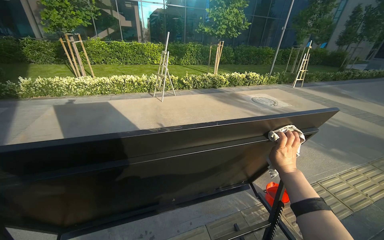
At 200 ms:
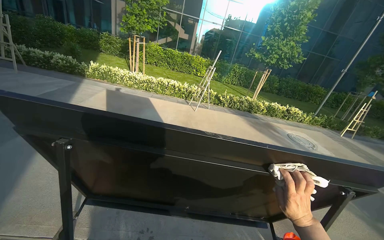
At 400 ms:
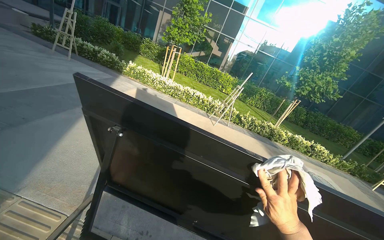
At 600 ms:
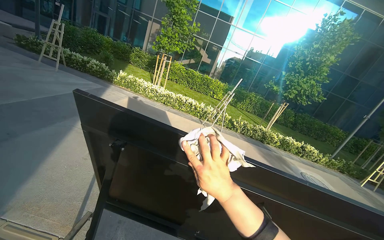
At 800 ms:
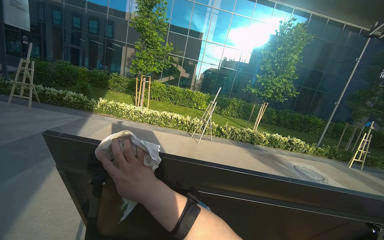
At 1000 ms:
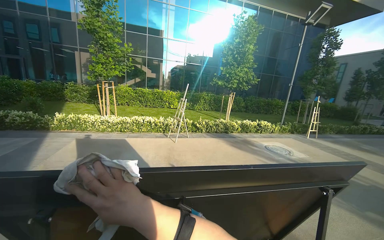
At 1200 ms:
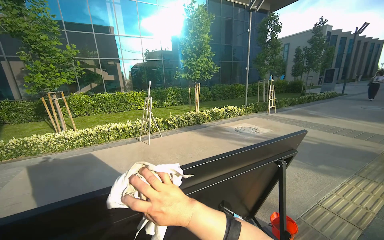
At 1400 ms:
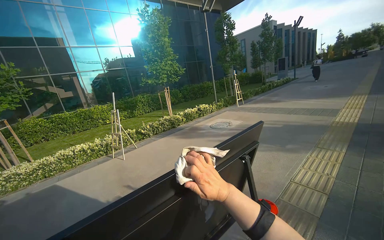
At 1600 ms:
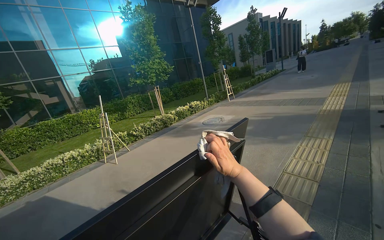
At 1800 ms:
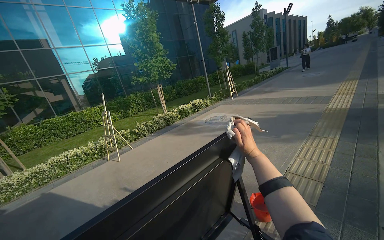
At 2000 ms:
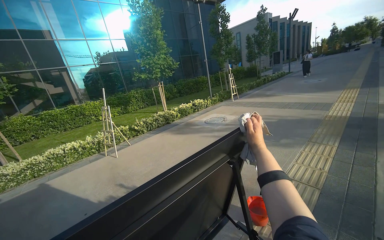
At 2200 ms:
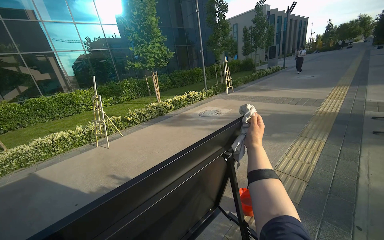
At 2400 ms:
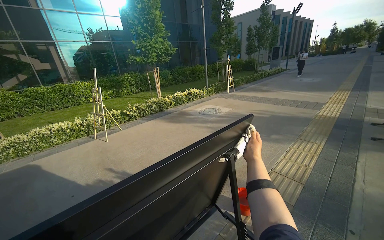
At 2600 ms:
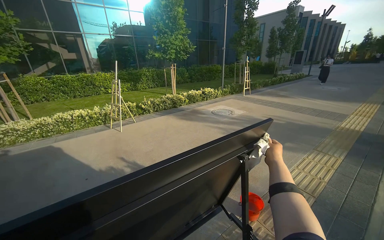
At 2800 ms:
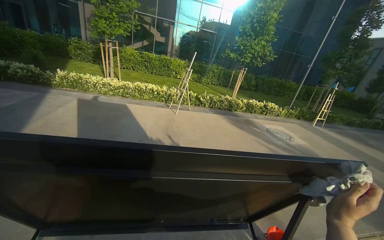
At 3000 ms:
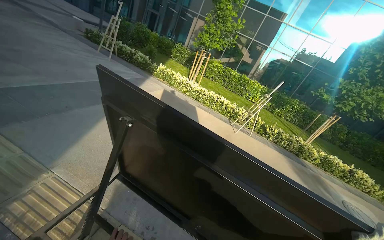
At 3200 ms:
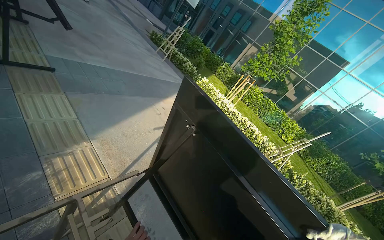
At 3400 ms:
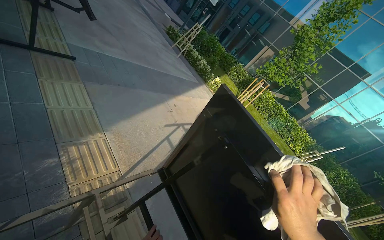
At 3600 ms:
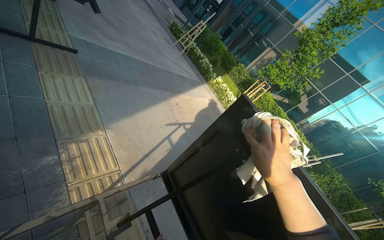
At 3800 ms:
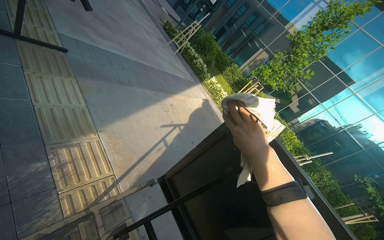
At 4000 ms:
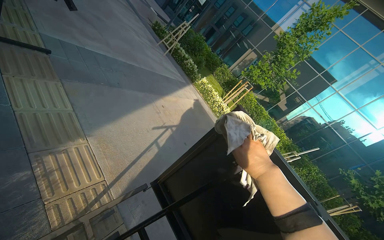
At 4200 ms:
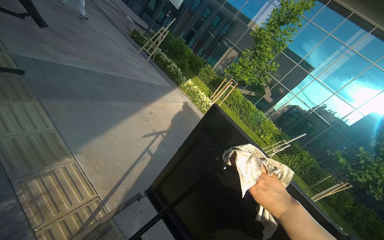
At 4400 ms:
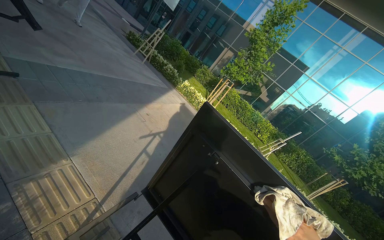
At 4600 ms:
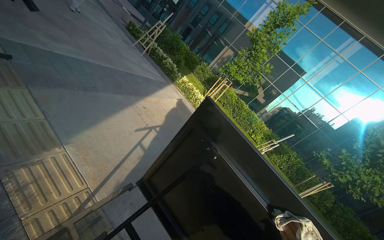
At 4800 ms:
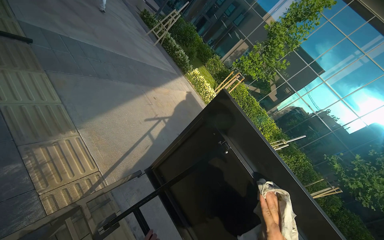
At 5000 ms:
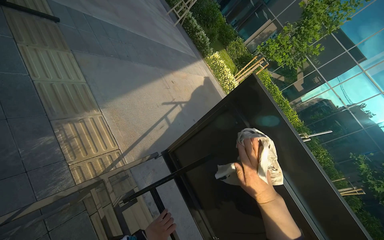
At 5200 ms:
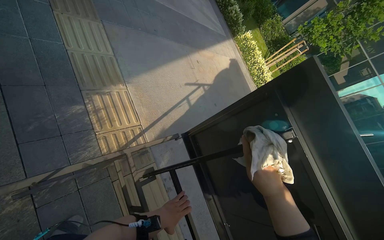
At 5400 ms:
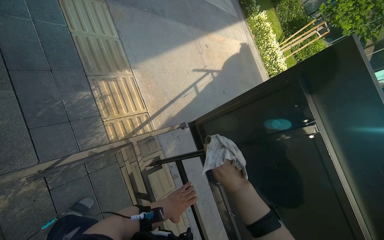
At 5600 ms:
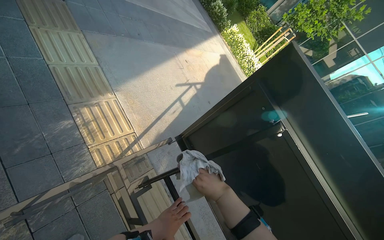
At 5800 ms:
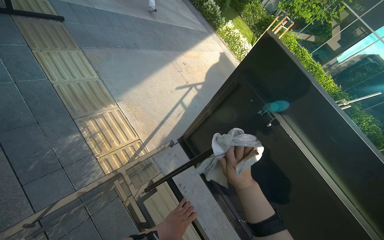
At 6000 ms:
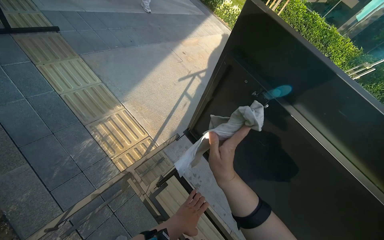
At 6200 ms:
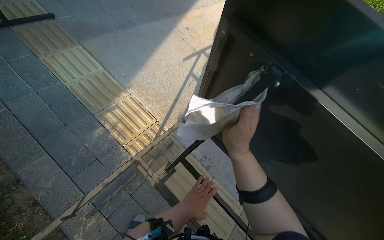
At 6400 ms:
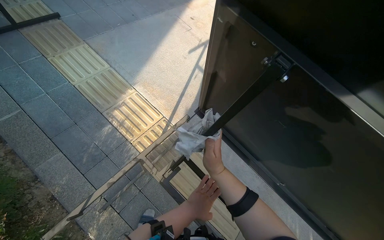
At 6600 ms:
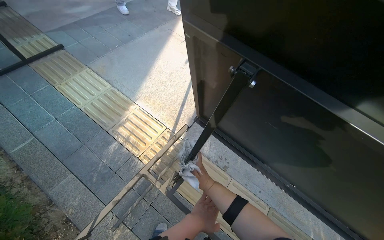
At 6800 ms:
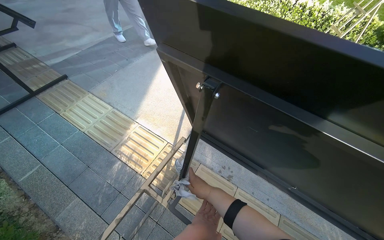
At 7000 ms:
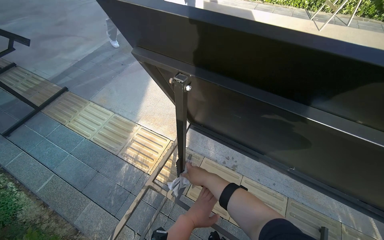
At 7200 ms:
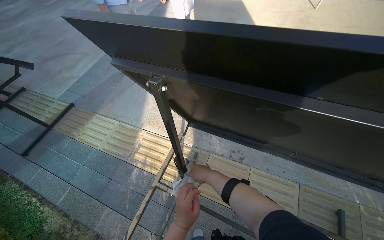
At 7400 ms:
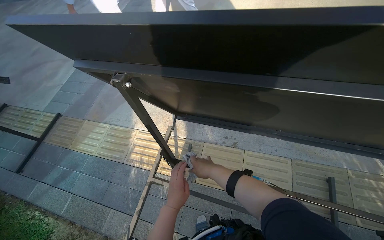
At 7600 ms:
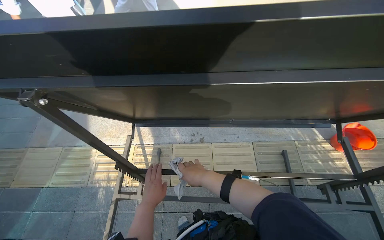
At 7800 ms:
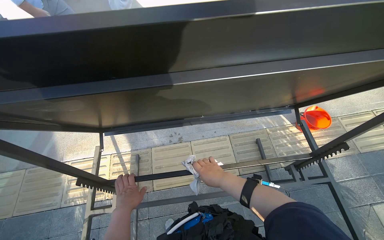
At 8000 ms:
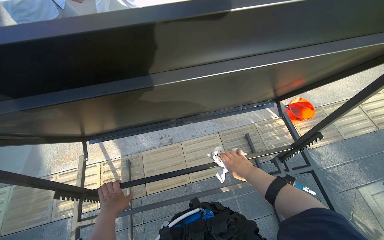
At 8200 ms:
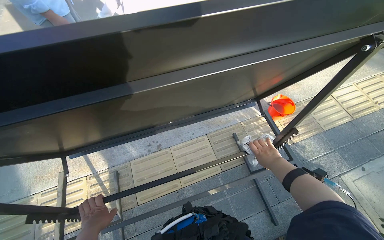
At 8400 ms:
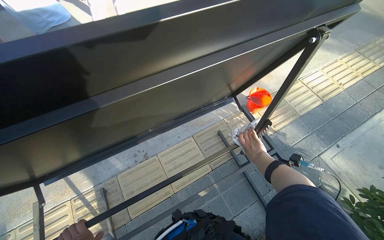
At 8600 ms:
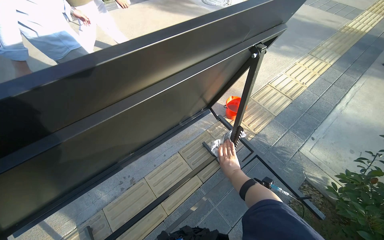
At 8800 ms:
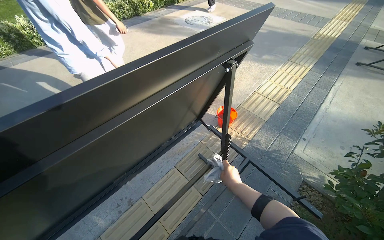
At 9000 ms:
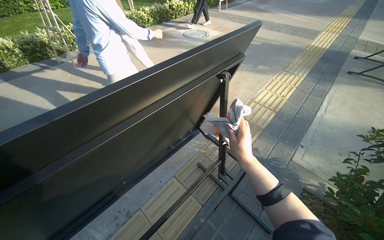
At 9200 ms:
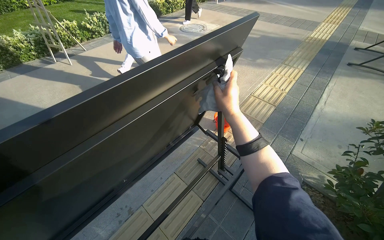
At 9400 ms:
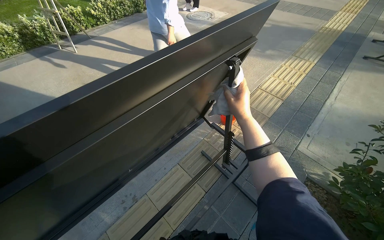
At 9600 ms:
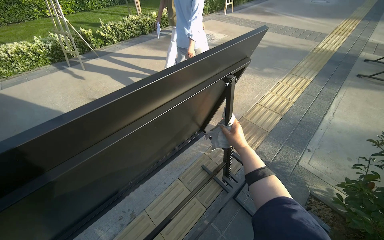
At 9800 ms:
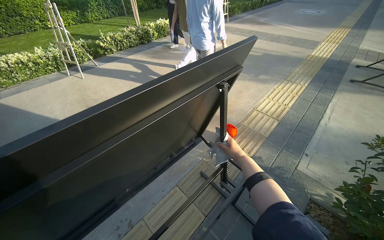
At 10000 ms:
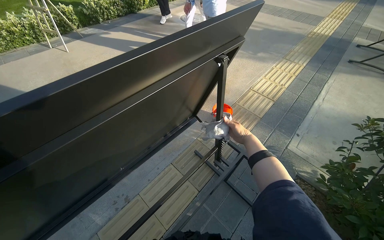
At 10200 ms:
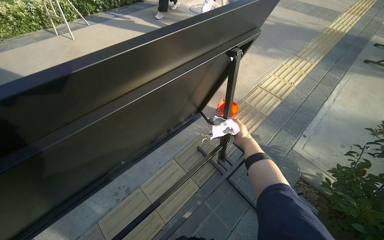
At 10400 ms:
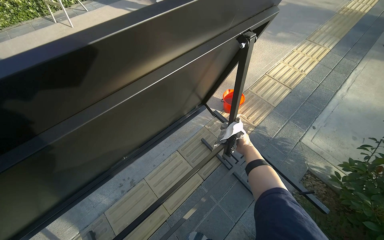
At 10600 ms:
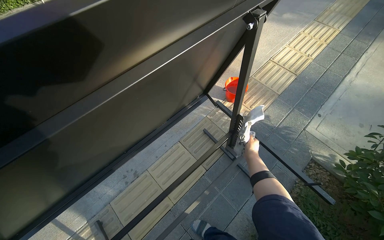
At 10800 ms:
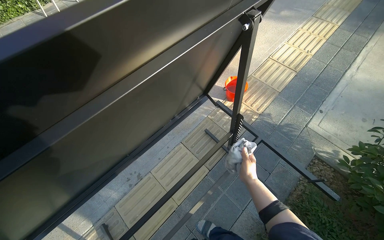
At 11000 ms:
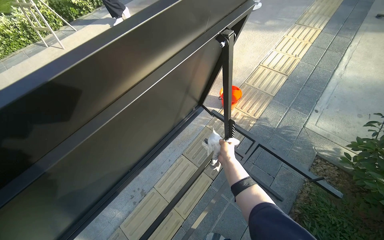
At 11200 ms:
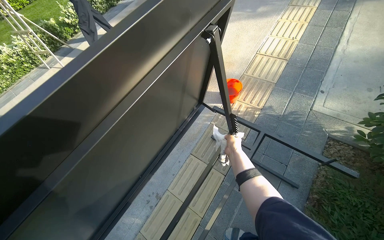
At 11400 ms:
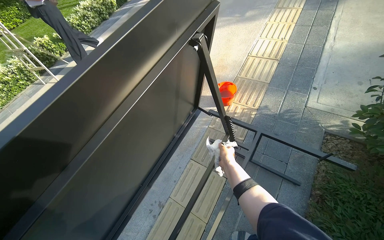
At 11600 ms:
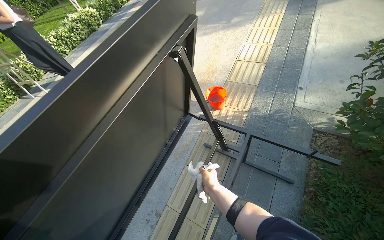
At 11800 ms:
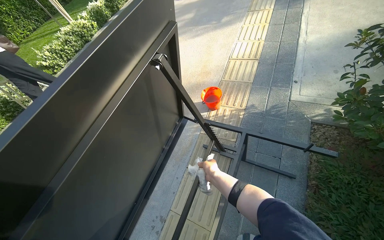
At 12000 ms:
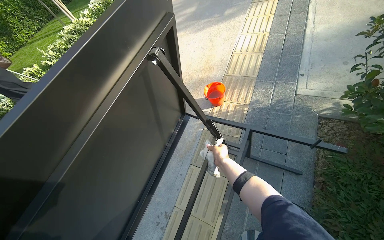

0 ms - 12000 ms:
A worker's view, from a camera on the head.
Job: wiping surfaces.
The whole recording: Cleaning table frame and underside. The worker wipes the frame and underside of the display table with a cloth.
0 ms - 1600 ms: The wearer's head swings approximately 30 degrees to the right. The view tips upward by about 15 degrees.
1600 ms - 3000 ms: The wearer's head swings about 70 degrees to the left.
4400 ms - 6000 ms: The view swings some 20 degrees to the left. The view tilts some 20 degrees downward.
6000 ms - 7600 ms: The scene rotates counterclockwise by approximately 50 degrees.
7600 ms - 9000 ms: The head rotates approximately 45 degrees to the right. The camera pitches upward, by roughly 15 degrees.
9000 ms - 10400 ms: The right hand moves farther from the camera, approximately 30 cm.
10400 ms - 12000 ms: The scene turns about 30 degrees counterclockwise in the picture. The right hand goes nearer and farther, about 20 cm each way, reversing 2 times.

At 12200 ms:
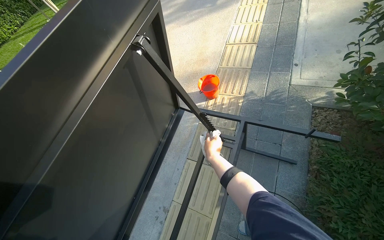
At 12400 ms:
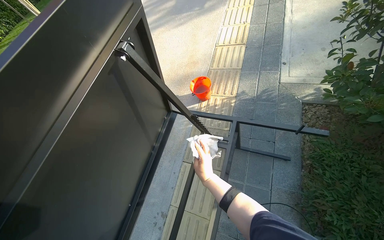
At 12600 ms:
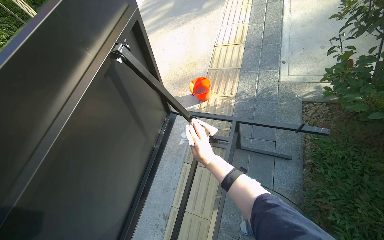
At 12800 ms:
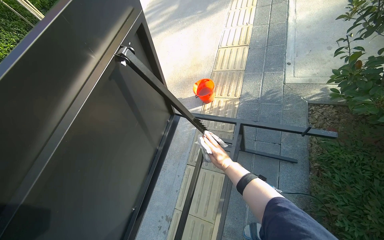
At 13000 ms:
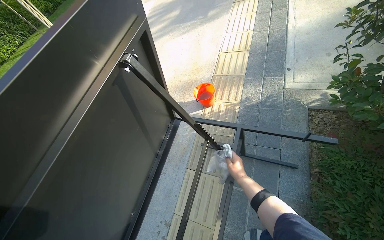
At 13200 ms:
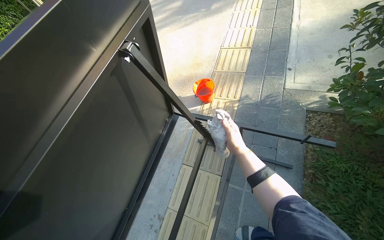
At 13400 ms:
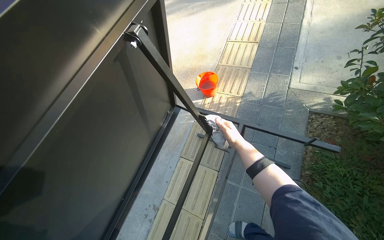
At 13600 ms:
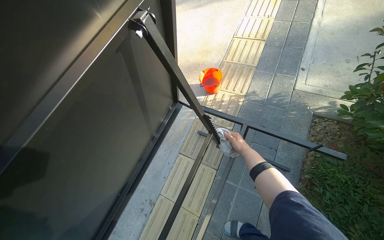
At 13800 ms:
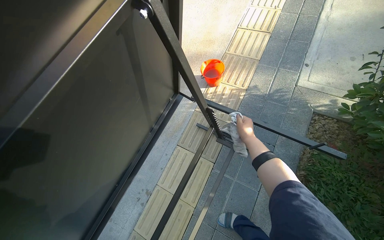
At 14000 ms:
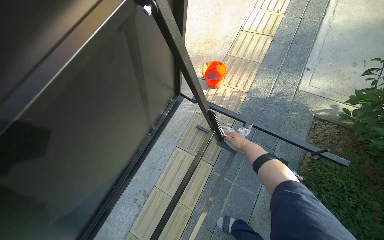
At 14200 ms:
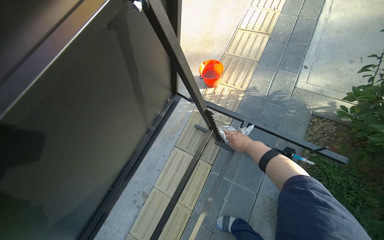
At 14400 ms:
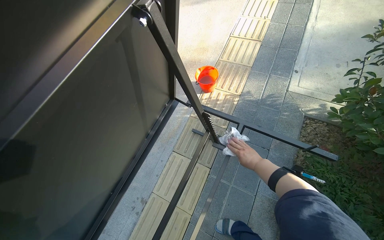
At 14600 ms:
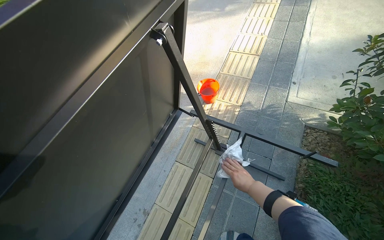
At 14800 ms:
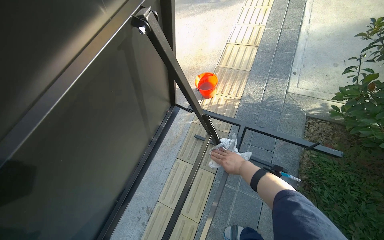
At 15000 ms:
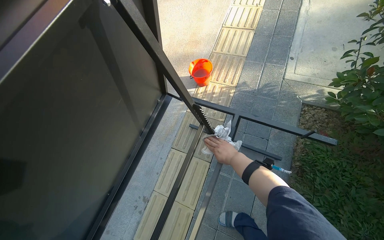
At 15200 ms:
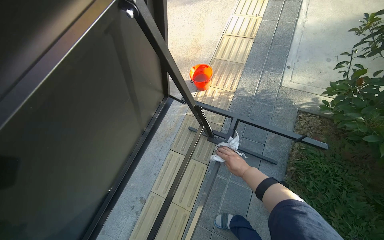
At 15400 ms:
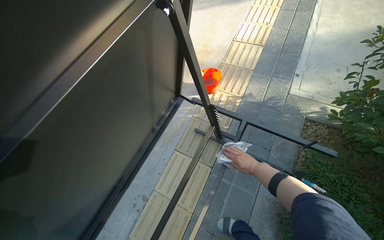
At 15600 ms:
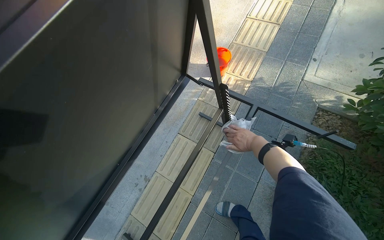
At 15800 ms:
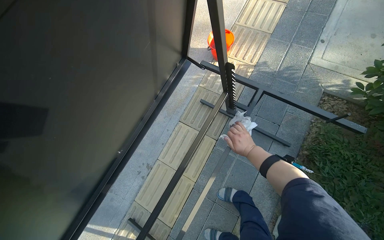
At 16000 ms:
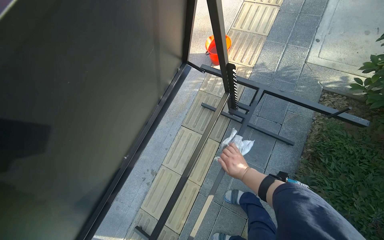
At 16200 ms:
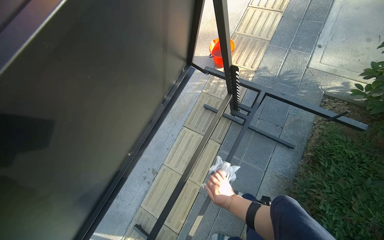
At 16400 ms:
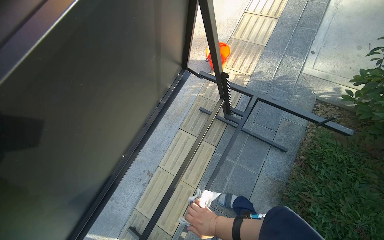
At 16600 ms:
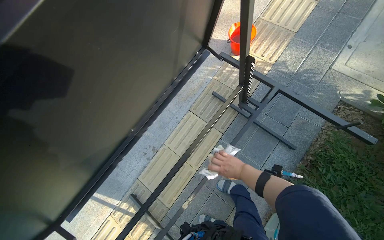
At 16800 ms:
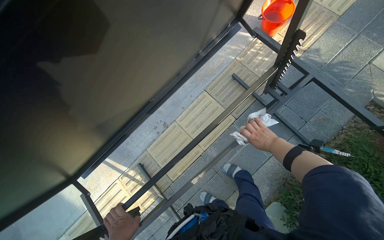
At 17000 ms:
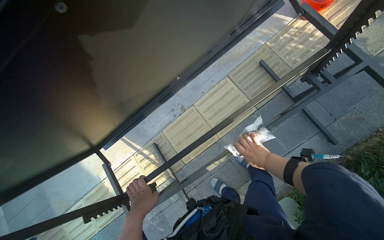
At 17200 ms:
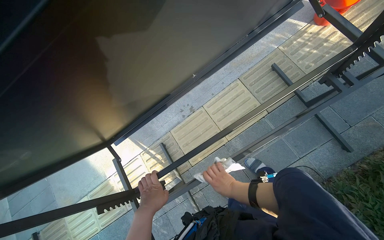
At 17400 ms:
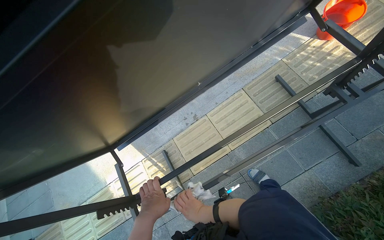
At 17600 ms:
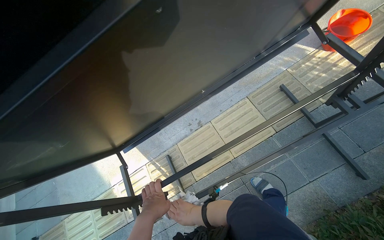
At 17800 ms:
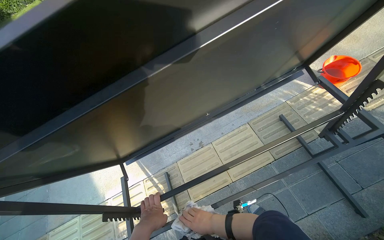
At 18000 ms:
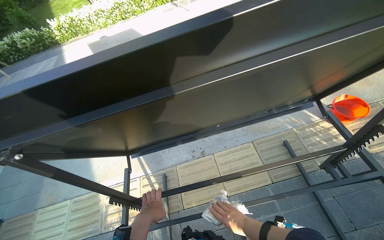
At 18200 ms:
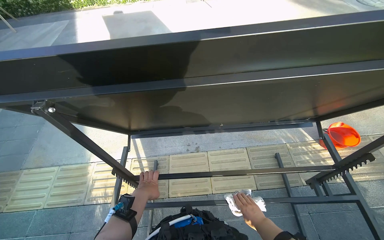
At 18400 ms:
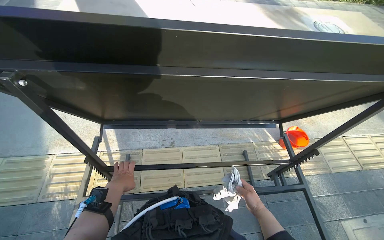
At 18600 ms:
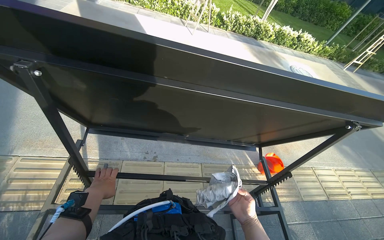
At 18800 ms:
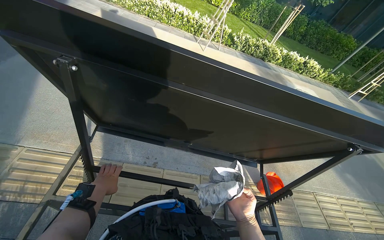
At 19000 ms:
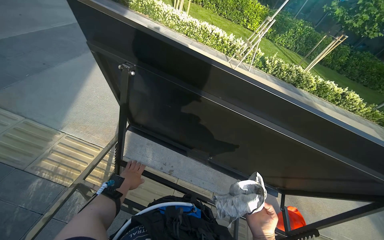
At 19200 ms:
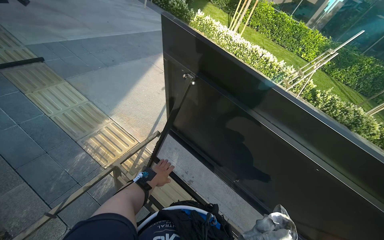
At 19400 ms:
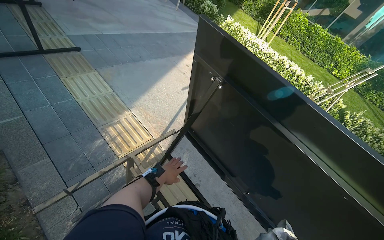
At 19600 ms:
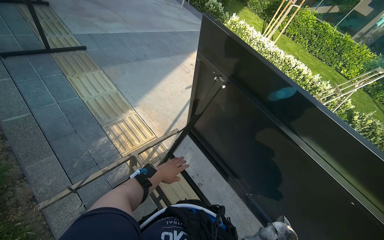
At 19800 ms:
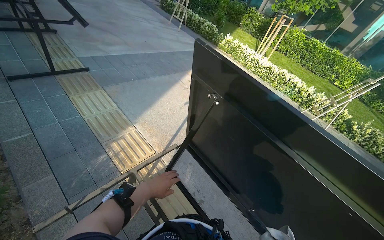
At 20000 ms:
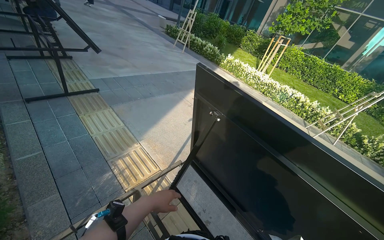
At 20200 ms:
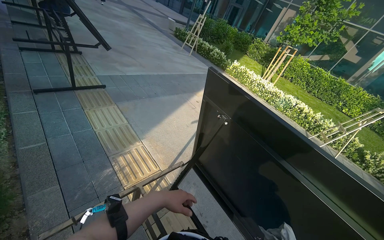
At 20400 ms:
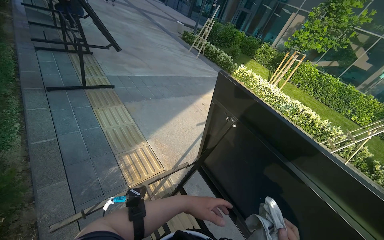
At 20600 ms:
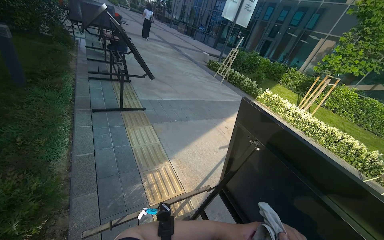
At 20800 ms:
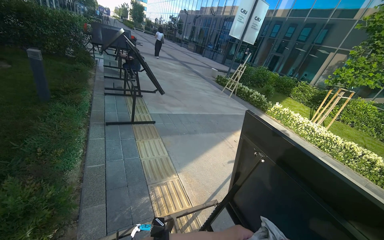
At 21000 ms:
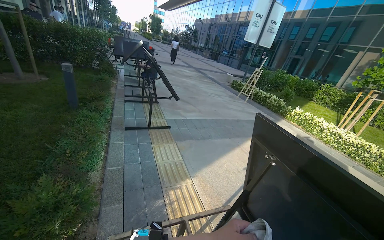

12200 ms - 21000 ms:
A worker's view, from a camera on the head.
Job: wiping surfaces.
The whole recording: Cleaning table frame and underside. The worker wipes the frame and underside of the display table with a cloth.
12200 ms - 13600 ms: The right hand is displaced to the right and farther from the camera by some 20 cm.
13600 ms - 15200 ms: The right hand heads down the picture and nearer to the camera, covering approximately 15 cm.
15200 ms - 16600 ms: The right hand swings up and down the picture, about 25 cm each way, with 2 reversals.
16600 ms - 18000 ms: The head turns to the left by approximately 40 degrees.
18000 ms - 19600 ms: The view tilts approximately 20 degrees upward. The scene rotates clockwise by approximately 60 degrees.
19600 ms - 21000 ms: The view swings roughly 20 degrees to the left. The camera pitches upward, by some 30 degrees.
